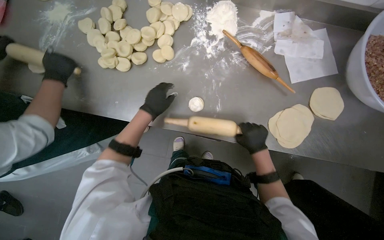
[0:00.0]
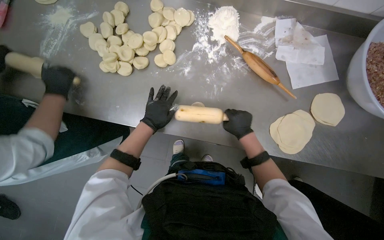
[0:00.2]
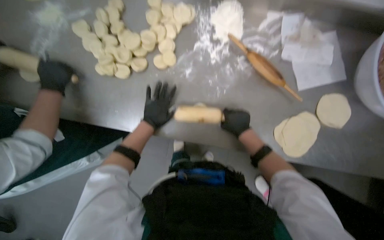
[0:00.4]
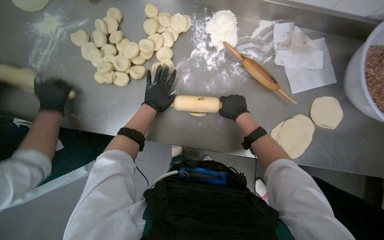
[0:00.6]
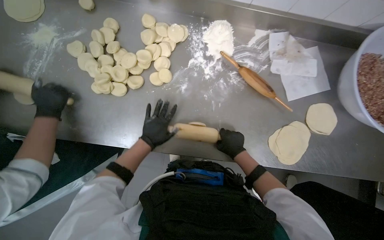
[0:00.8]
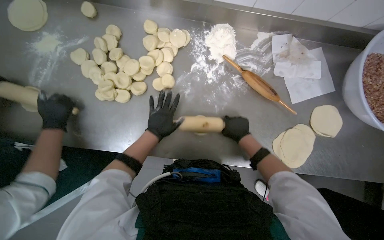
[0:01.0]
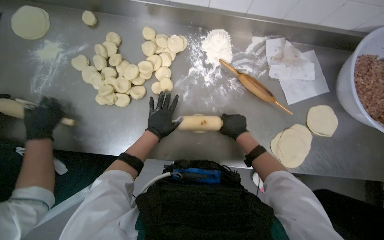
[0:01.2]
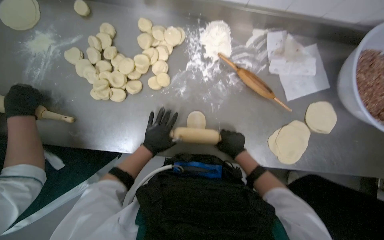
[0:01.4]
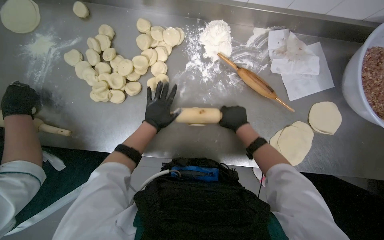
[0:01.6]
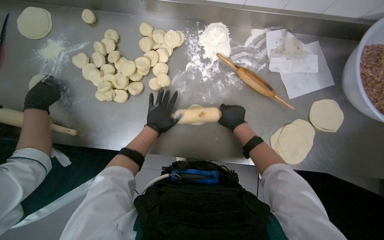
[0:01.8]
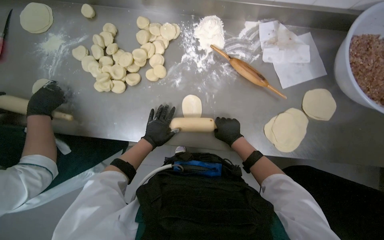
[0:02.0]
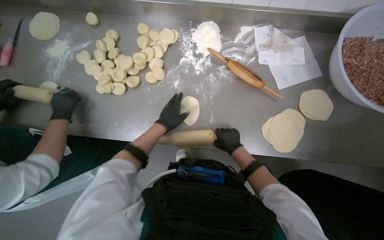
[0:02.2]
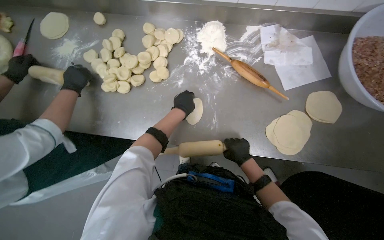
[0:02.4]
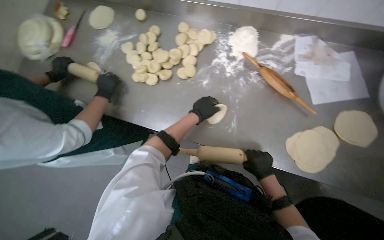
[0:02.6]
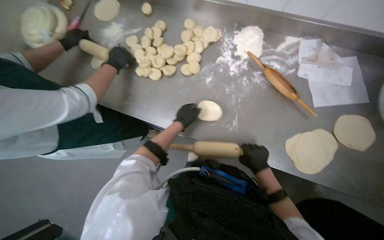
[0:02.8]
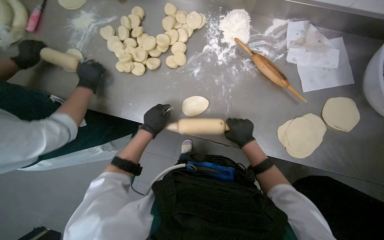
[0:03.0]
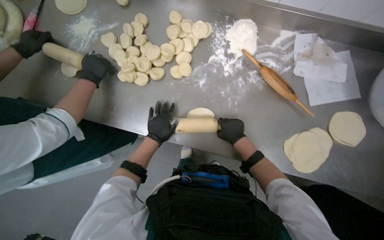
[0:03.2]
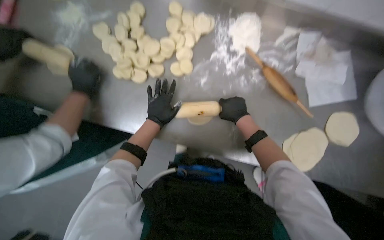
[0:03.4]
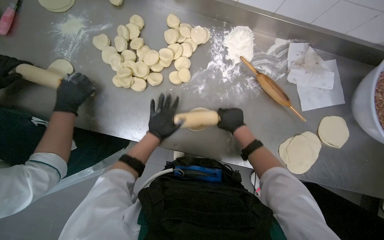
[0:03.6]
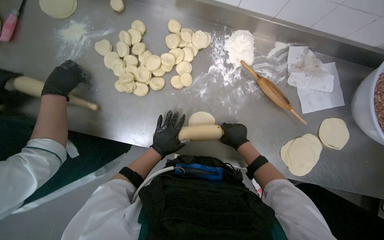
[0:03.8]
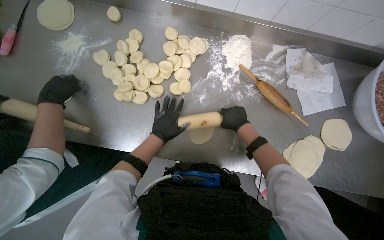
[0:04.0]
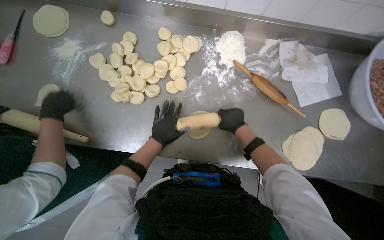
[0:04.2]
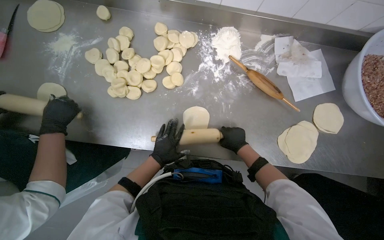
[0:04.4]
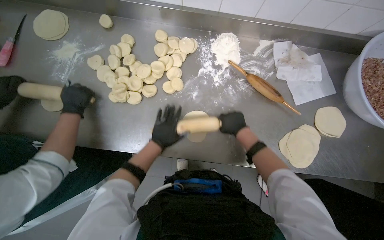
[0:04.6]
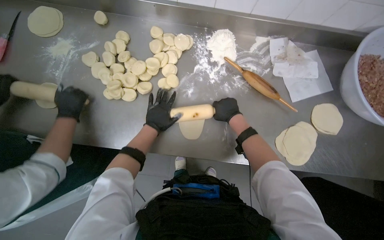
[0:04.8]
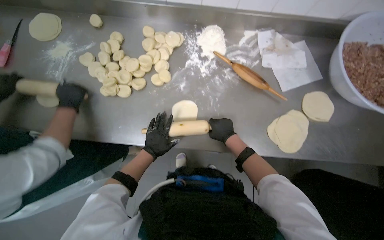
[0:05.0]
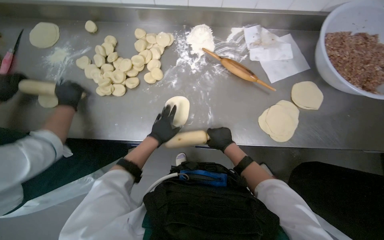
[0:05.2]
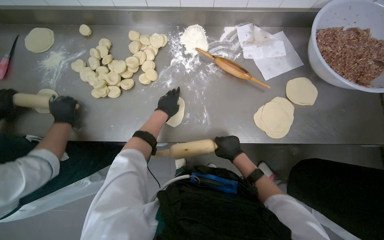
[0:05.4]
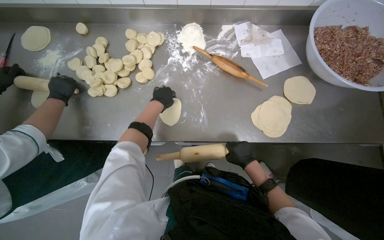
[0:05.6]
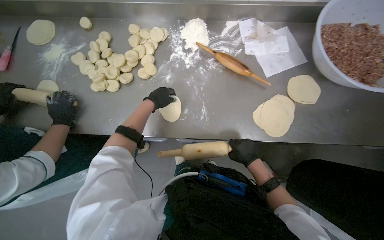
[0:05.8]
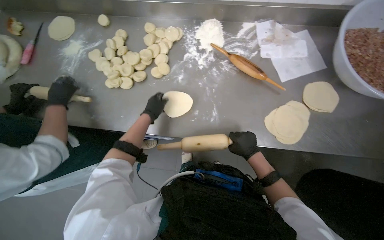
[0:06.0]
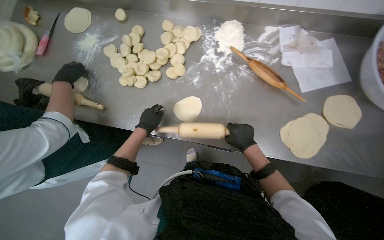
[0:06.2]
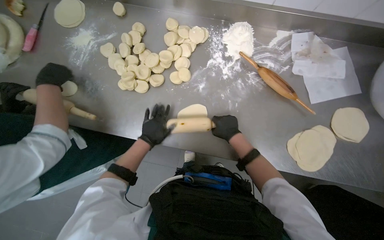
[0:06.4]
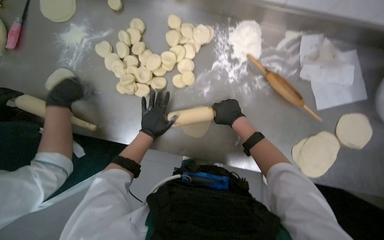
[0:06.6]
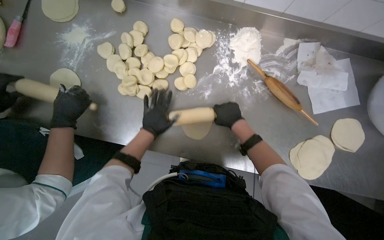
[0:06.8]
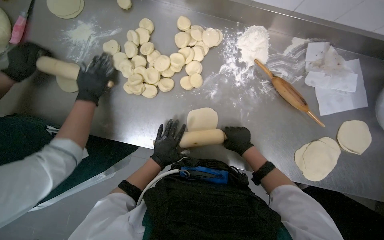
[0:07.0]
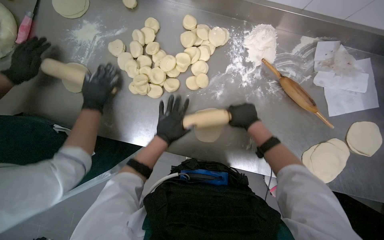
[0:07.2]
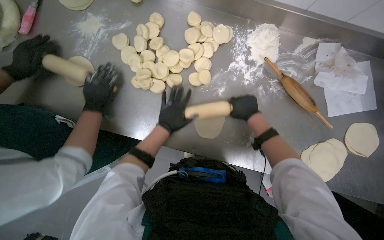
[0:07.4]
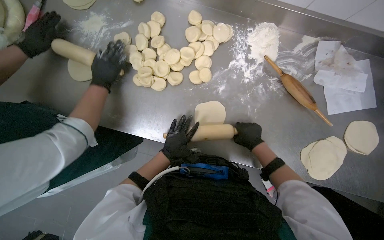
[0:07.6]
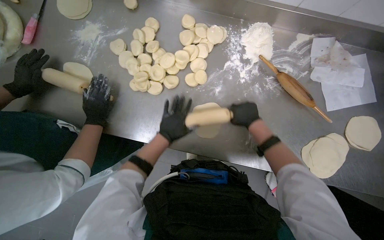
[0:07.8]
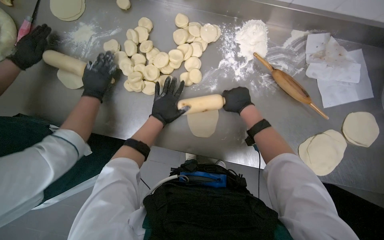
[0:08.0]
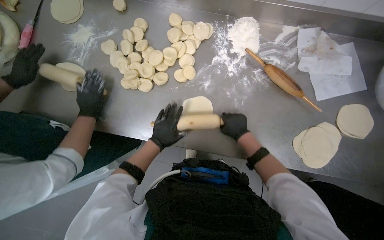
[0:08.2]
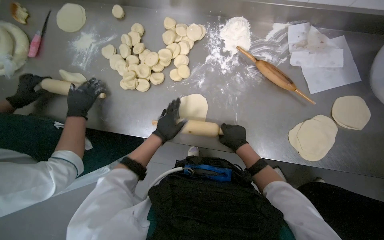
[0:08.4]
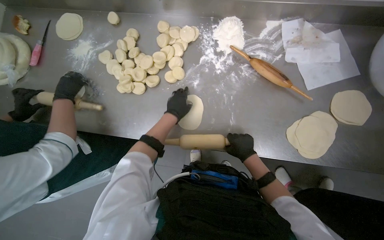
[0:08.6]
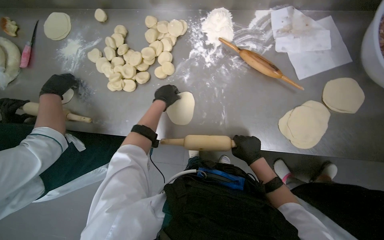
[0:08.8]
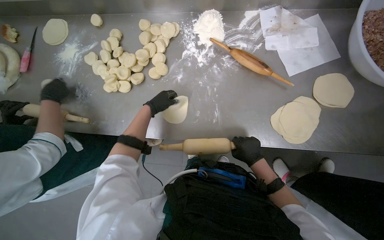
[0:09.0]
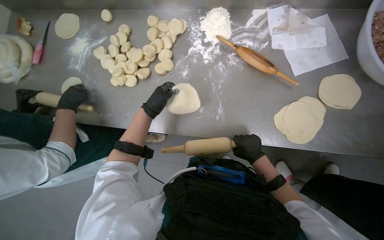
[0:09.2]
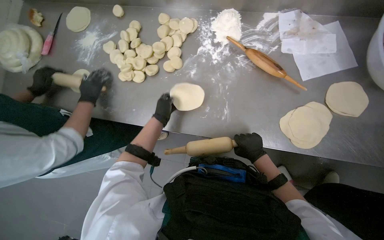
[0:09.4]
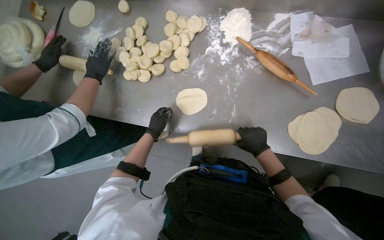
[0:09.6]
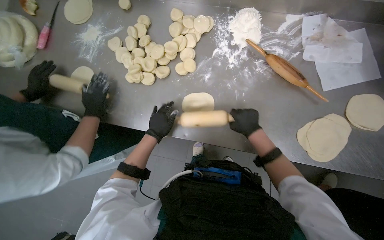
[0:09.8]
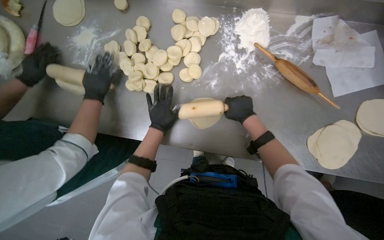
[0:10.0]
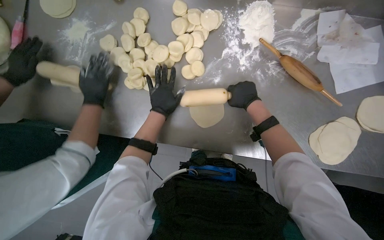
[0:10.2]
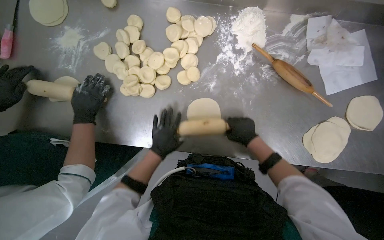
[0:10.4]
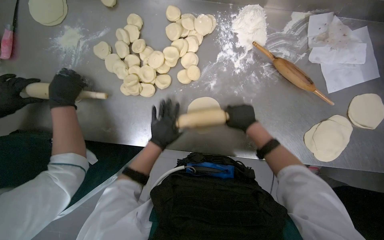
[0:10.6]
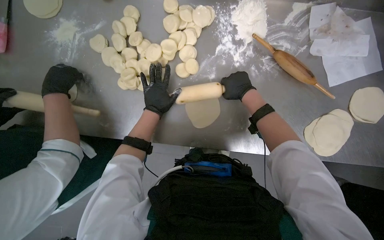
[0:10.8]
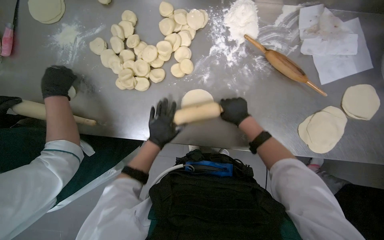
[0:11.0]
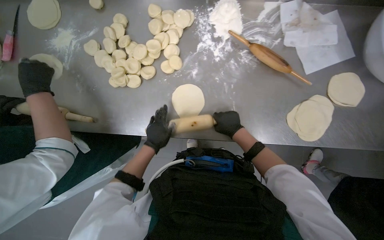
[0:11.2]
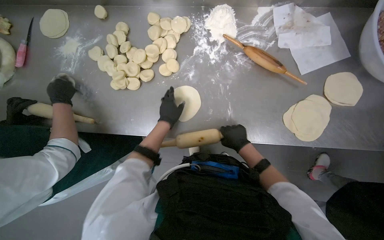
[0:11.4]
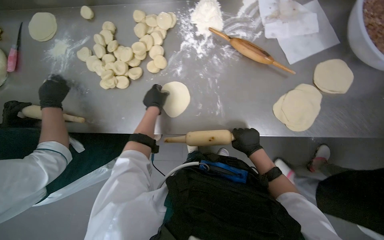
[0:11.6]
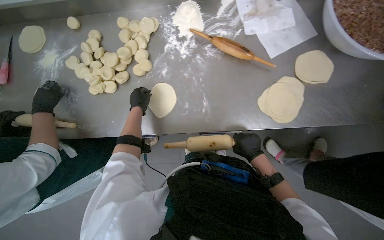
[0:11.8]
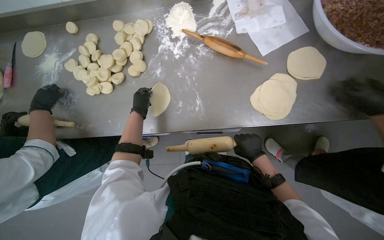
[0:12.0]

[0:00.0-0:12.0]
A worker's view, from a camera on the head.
Job: preparing food.
The whole recording: Rolling dough circles. The worker uses a rolling pin to flatten small dough circles on the metal table.
0:00.0 to 0:01.6: The right hand swings up and down the picture, about 15 cm each way, with 4 reversals.
0:01.6 to 0:03.0: The right hand reaches some 20 cm down the picture, then returns. Meanwhile the left hand goes to the right and returns, about 10 cm each way.
0:03.0 to 0:04.4: The right hand moves up and down the picture over about 10 cm, changing direction 3 times.
0:04.4 to 0:06.0: The left hand goes up and down the picture, some 20 cm each way, reversing 2 times. The right hand goes up the picture and returns, about 10 cm each way.
0:06.0 to 0:07.6: The right hand goes up and down the picture, approximately 15 cm each way, reversing 3 times. The left hand goes up and down the picture, some 15 cm each way, reversing 2 times.
0:07.6 to 0:09.0: The left hand swings up and down the picture, roughly 20 cm each way, with 2 reversals; the right hand goes up the picture and returns, approximately 15 cm each way.
0:09.0 to 0:10.4: The right hand shifts about 15 cm up the picture, while the left hand swings up and down the picture, some 15 cm each way, with 2 reversals.
0:10.4 to 0:12.0: The right hand travels up the picture and back again, about 15 cm each way; the left hand moves up and down the picture over about 15 cm, changing direction 2 times.

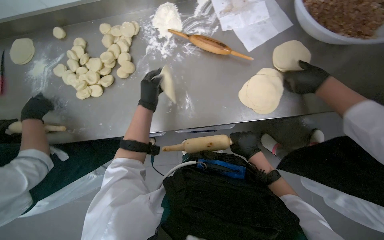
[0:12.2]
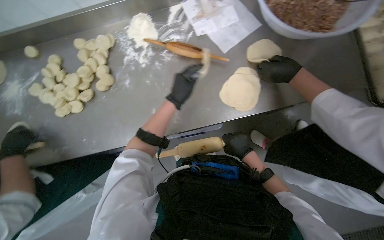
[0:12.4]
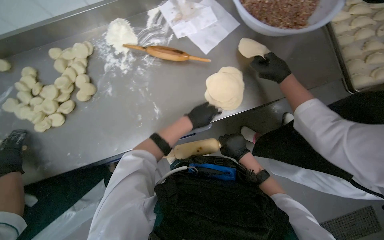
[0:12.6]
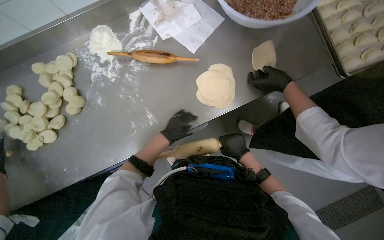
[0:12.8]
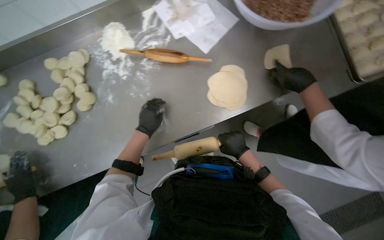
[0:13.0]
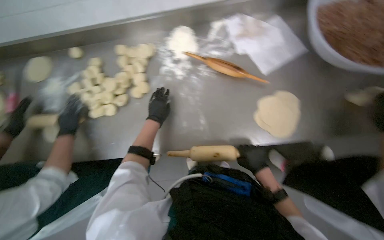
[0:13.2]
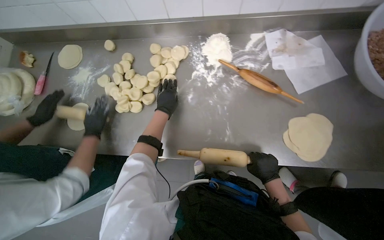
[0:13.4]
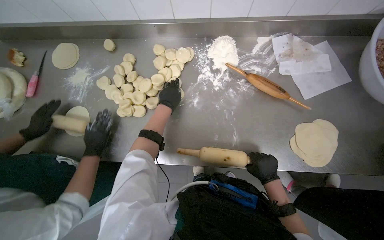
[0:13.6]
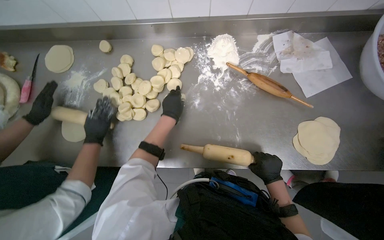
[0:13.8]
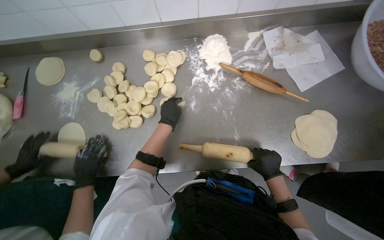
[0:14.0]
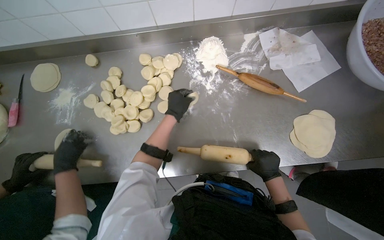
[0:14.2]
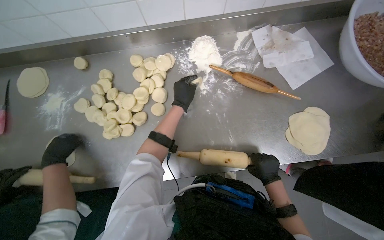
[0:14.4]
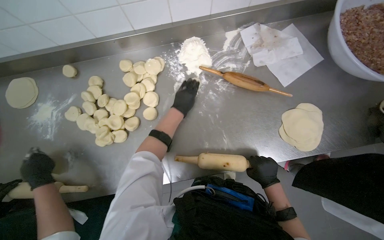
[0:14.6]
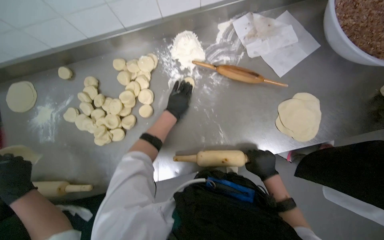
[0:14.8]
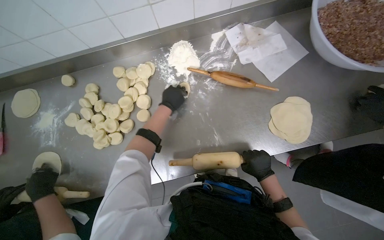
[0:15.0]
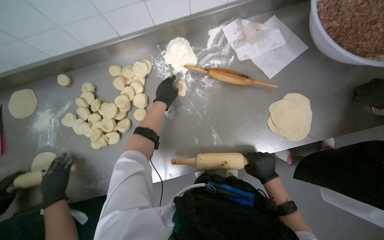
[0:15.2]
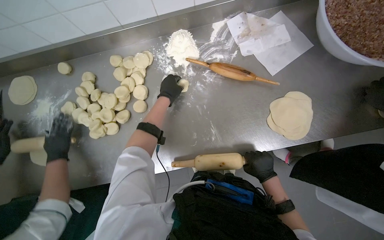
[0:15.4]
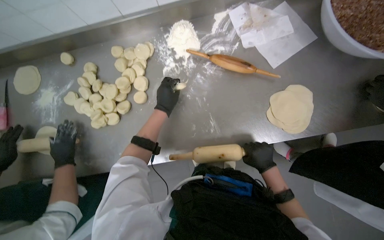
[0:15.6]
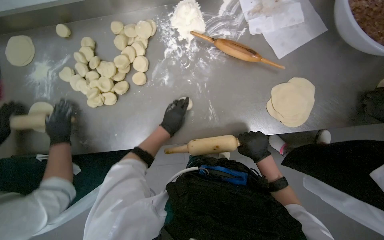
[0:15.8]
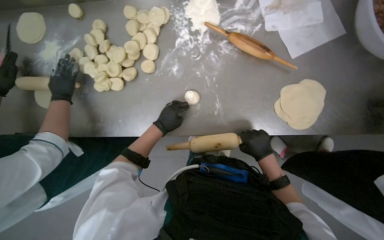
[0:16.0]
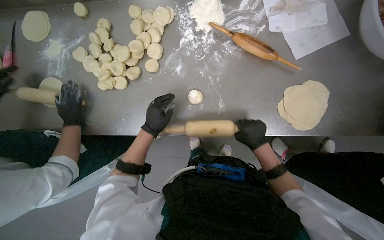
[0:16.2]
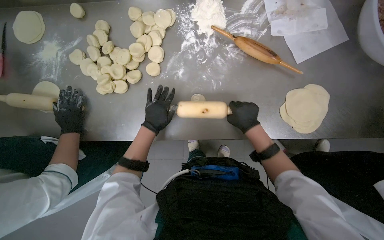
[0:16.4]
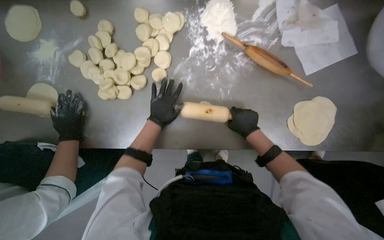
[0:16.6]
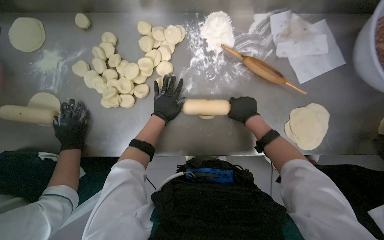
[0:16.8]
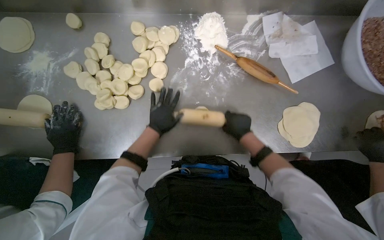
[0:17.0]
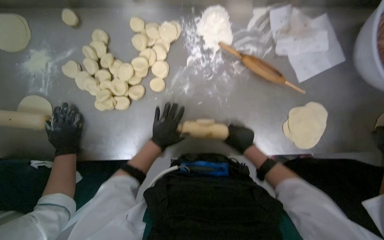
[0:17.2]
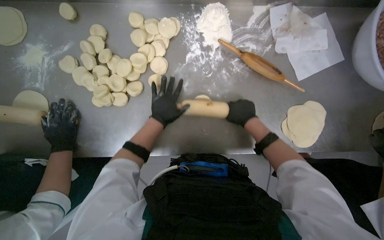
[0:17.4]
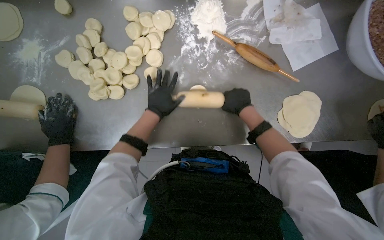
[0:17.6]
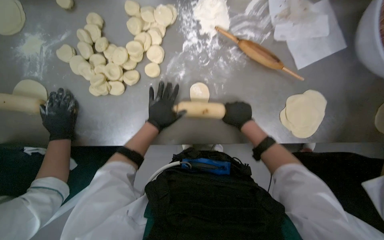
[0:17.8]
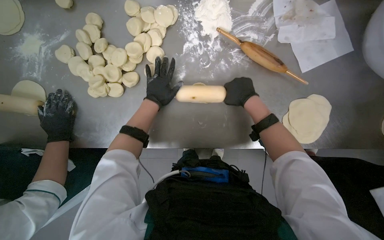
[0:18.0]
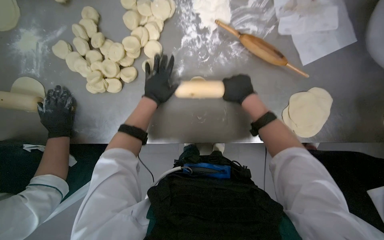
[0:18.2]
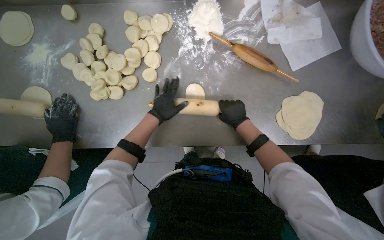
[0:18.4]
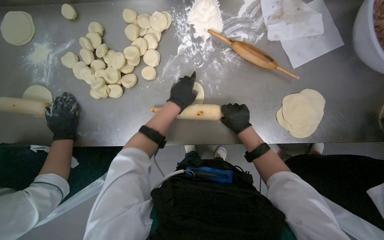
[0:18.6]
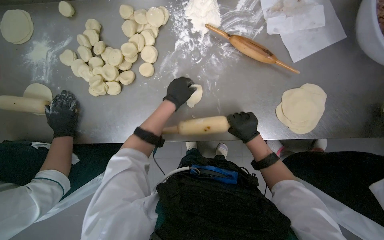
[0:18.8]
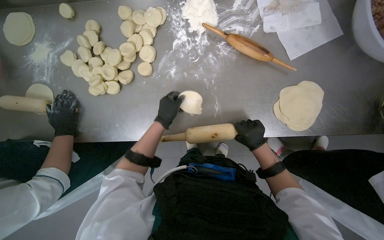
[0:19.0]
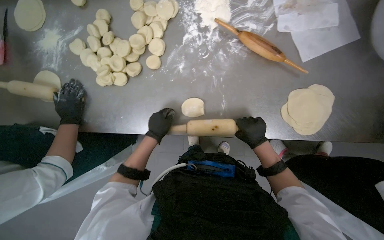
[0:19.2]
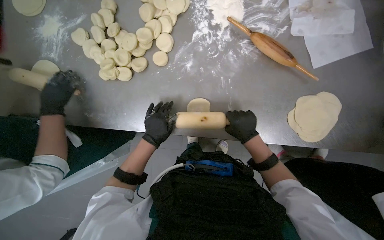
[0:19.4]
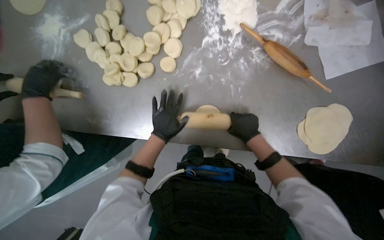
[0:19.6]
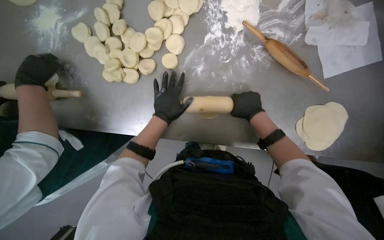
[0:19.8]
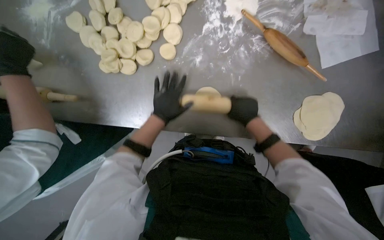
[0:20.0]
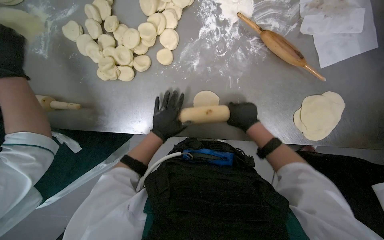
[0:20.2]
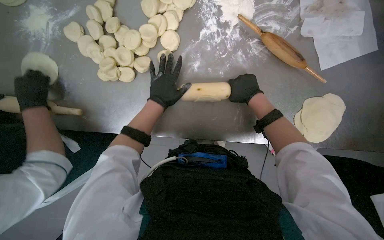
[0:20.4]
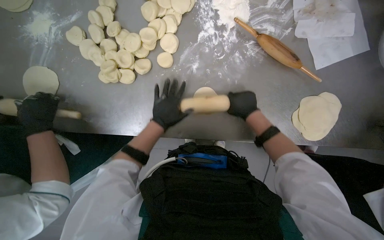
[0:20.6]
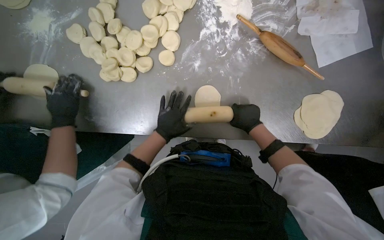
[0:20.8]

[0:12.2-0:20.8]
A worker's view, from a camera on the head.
Job: preparing food.
The whole recording: Rolling dough circles. The worker uses a rolling pin to flatten small dough circles on the metal table.
0:15.0 to 0:16.6: The left hand heads down the picture, covering approximately 20 cm. Meanwhile the right hand heads up the picture and to the left, covering approximately 15 cm.
0:16.6 to 0:18.0: The right hand moves up the picture, about 10 cm.
0:18.0 to 0:19.4: Both hands travel together down the picture, approximately 15 cm.
0:19.4 to 0:20.8: The left hand swings up and down the picture, roughly 15 cm each way, with 3 reversals. Meanwhile the right hand moves roughly 15 cm up the picture and comes back.
